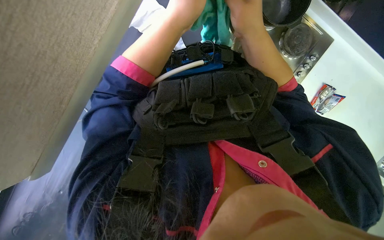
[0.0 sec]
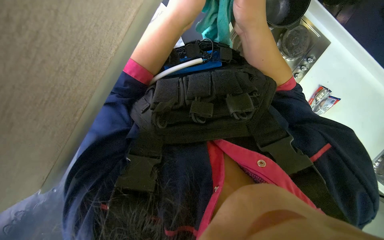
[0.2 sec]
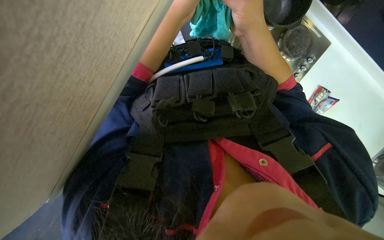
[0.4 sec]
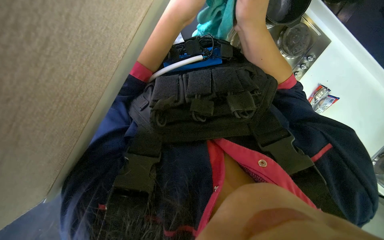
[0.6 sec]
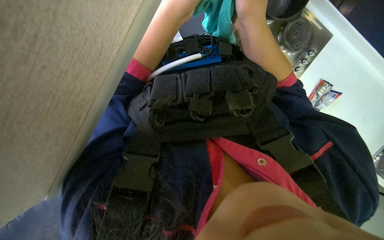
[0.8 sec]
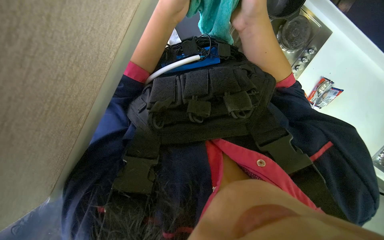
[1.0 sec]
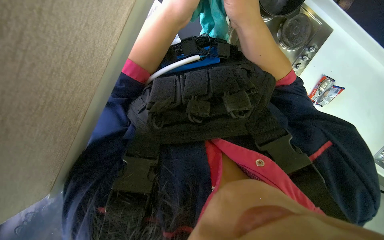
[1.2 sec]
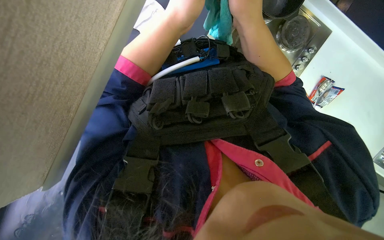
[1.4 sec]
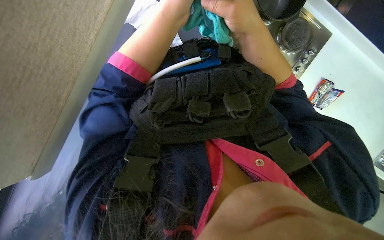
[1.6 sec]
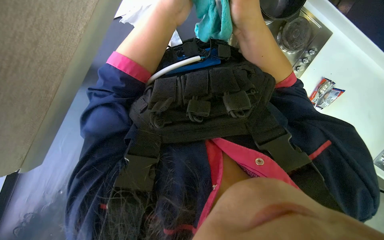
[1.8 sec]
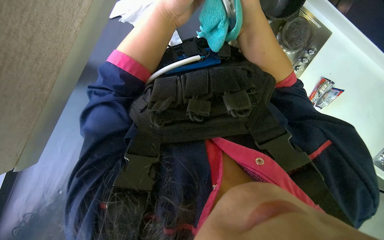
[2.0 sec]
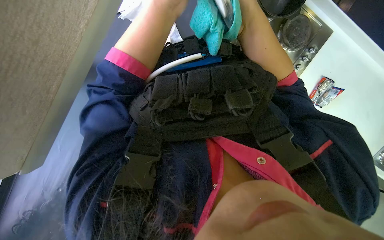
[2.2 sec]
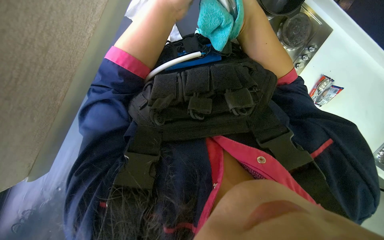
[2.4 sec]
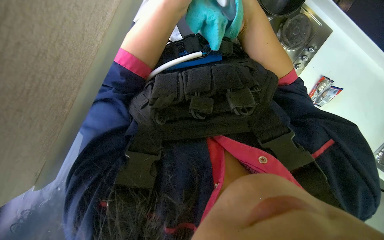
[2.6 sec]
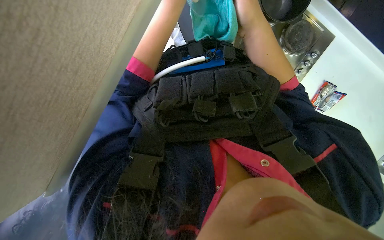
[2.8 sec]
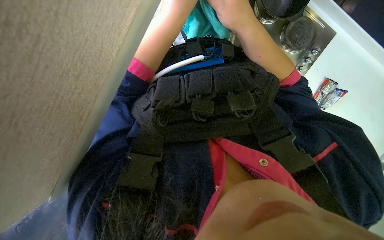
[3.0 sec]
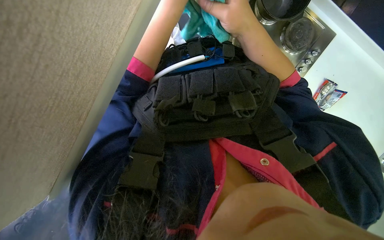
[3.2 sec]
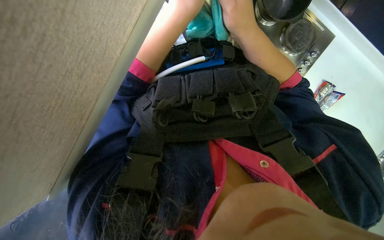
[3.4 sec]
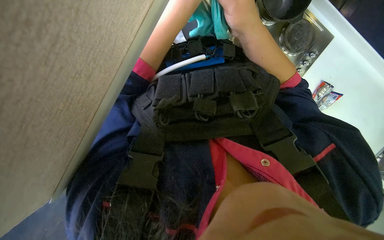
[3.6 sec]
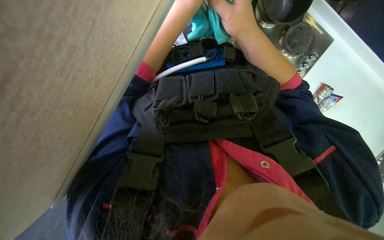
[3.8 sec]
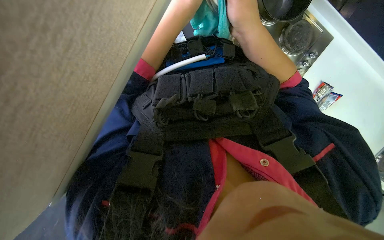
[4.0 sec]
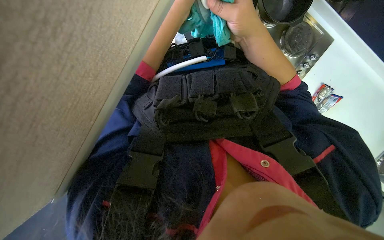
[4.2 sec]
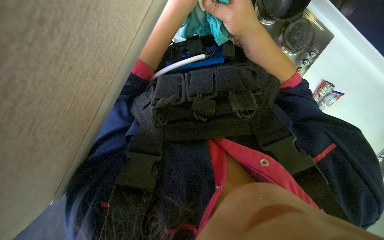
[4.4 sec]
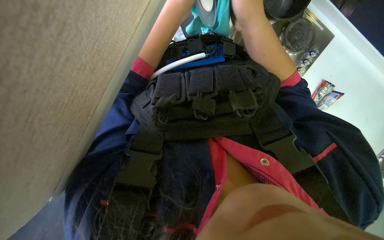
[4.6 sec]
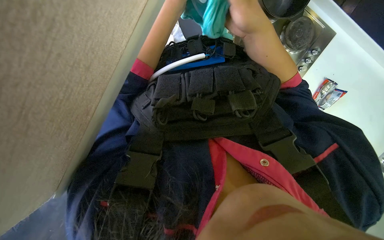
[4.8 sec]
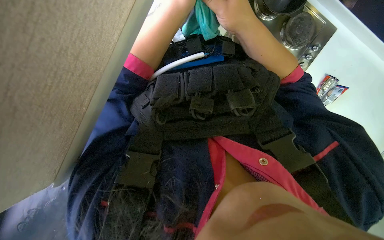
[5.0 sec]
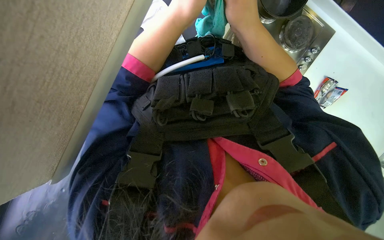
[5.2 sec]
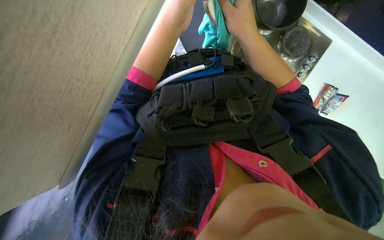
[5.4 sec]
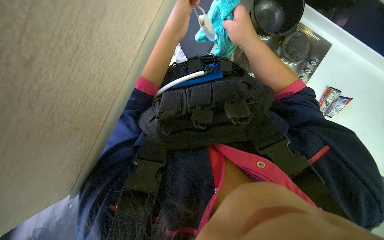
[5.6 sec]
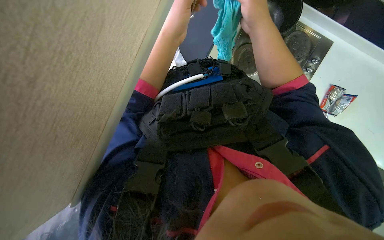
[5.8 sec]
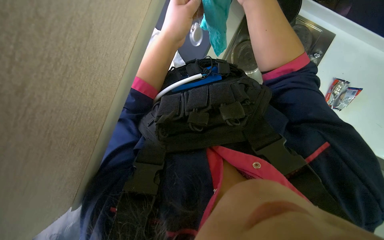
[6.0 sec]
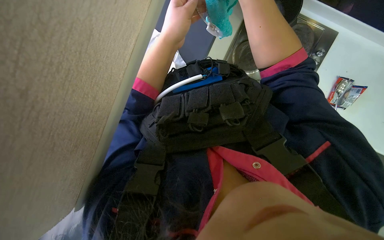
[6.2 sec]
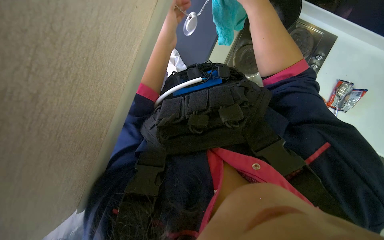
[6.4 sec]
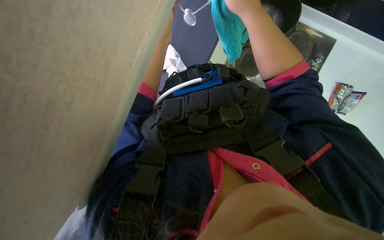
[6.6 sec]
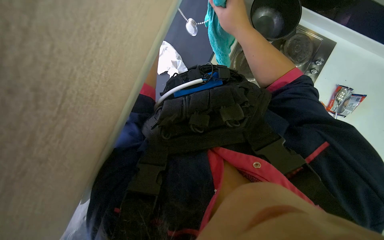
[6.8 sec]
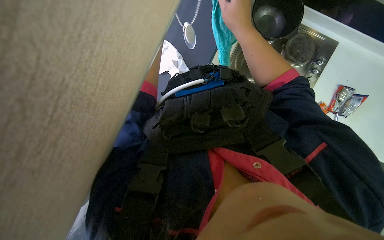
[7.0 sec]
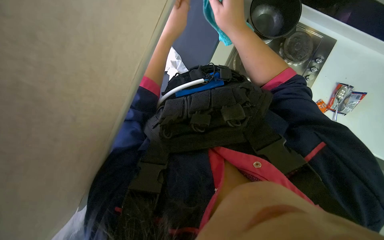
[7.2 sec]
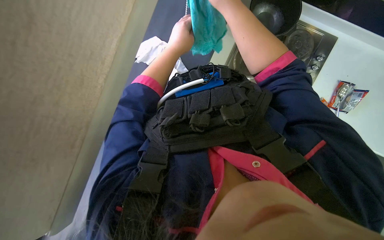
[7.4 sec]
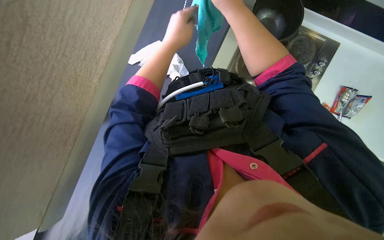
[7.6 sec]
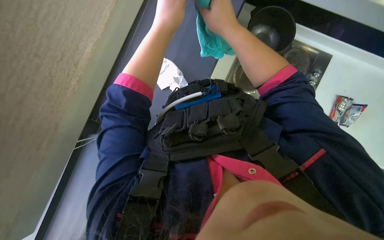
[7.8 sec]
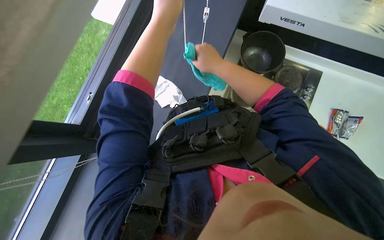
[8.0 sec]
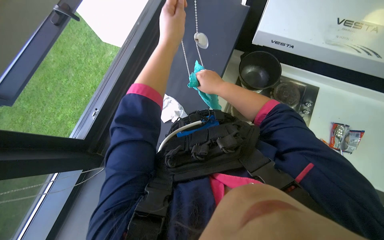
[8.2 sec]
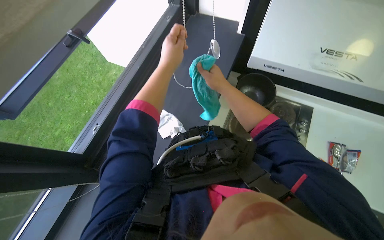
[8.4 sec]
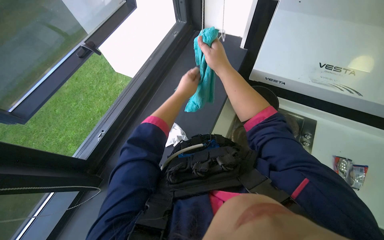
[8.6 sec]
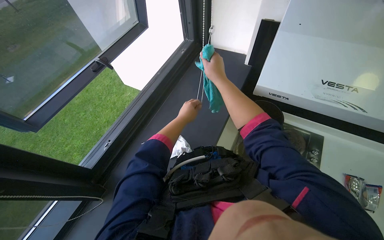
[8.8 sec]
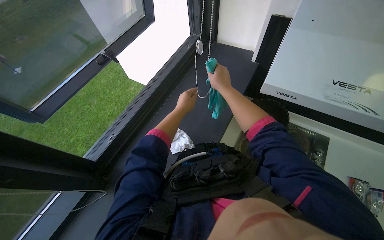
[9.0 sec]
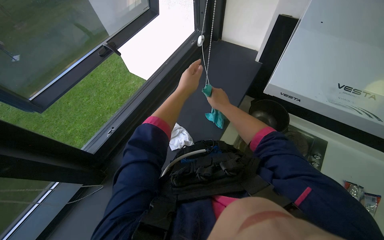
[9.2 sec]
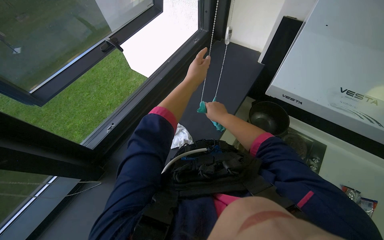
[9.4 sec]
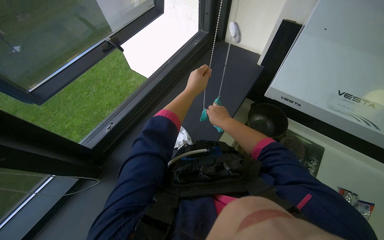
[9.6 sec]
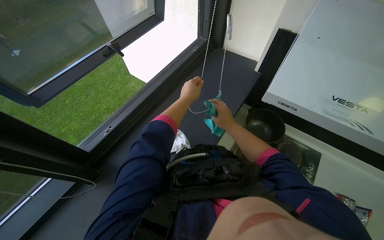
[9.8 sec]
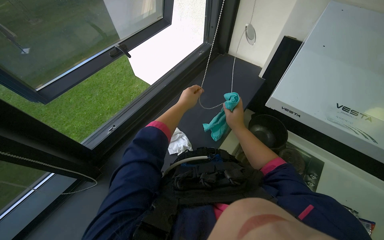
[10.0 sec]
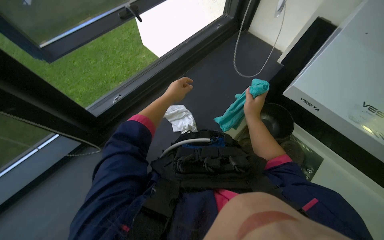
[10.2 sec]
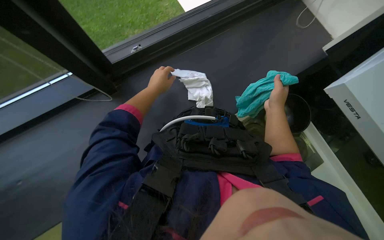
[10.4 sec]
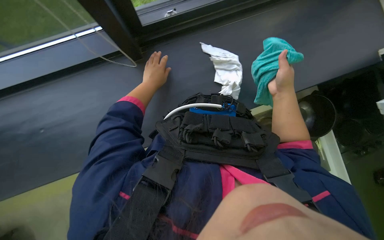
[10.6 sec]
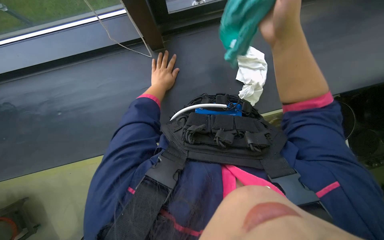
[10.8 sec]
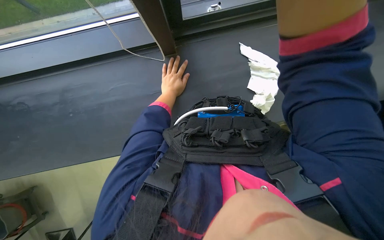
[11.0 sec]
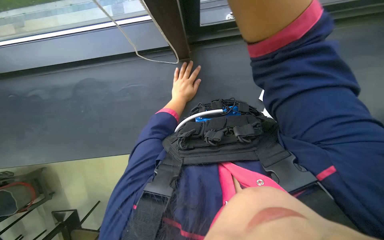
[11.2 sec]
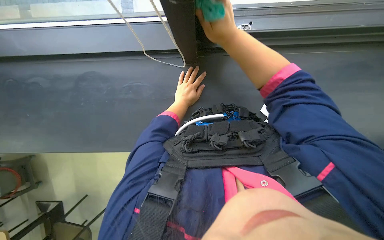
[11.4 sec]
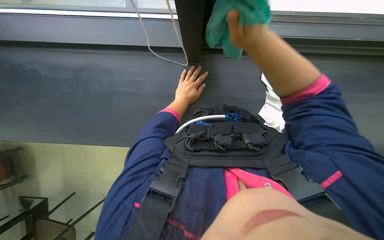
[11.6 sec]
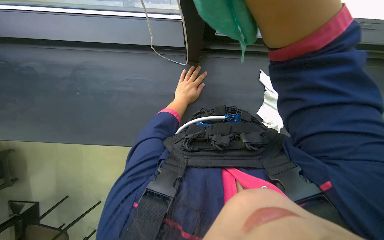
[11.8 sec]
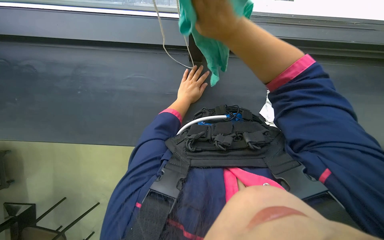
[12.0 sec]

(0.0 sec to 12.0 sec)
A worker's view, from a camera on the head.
Job: cleaning kitchen.
The whole recording: Wiping kitchen area surfaces. The worker wipes various kitchen surfaces including cabinets, counter, window frame, and blinds chain.
7.6 sec - 9.0 sec: The camera pitches upward, by approximately 30 degrees.
9.0 sec - 10.4 sec: The view tilts some 20 degrees downward. The scene turns approximately 30 degrees clockwise in the picture.
10.4 sec - 12.0 sec: The left hand shifts some 10 cm farther from the camera.

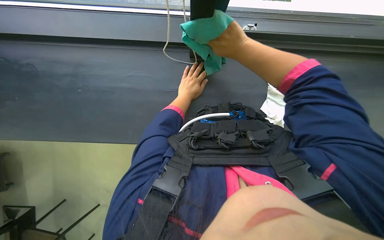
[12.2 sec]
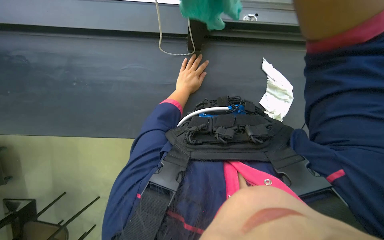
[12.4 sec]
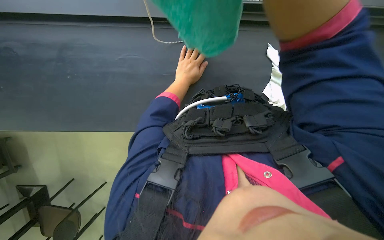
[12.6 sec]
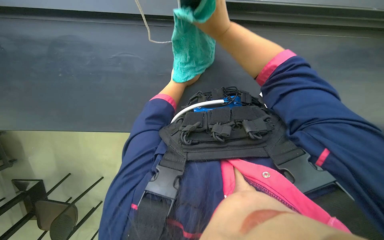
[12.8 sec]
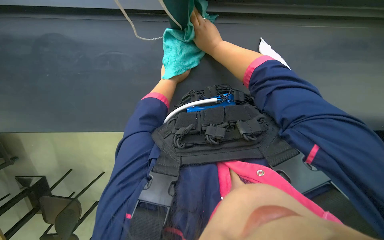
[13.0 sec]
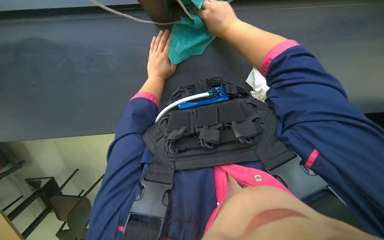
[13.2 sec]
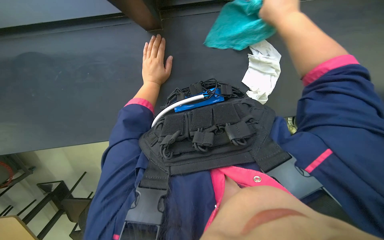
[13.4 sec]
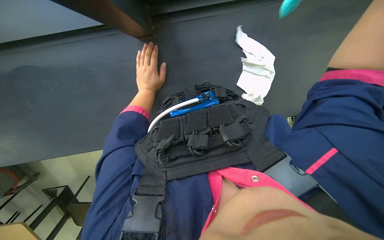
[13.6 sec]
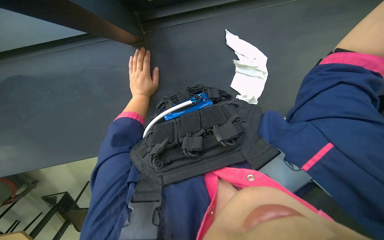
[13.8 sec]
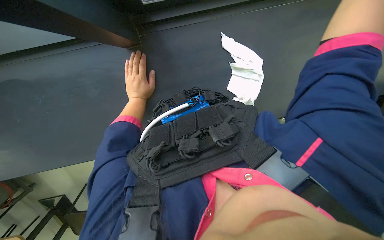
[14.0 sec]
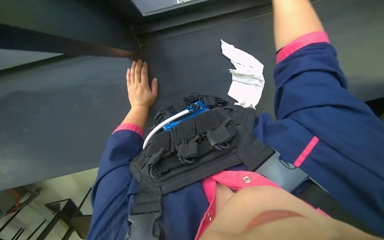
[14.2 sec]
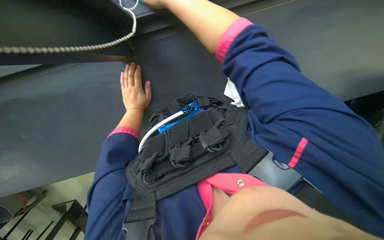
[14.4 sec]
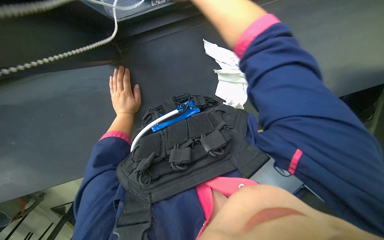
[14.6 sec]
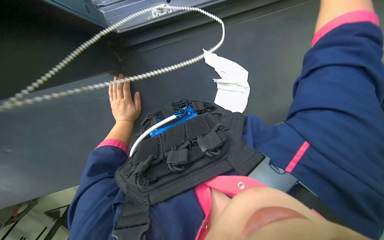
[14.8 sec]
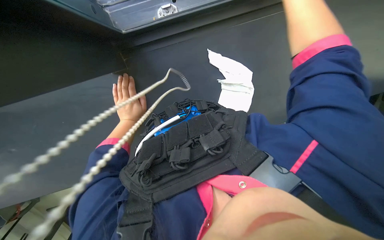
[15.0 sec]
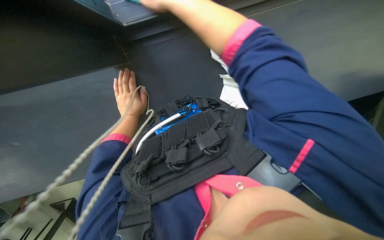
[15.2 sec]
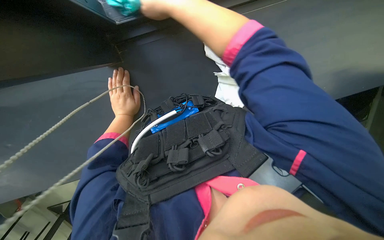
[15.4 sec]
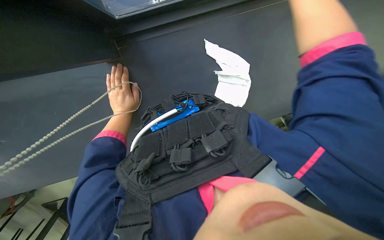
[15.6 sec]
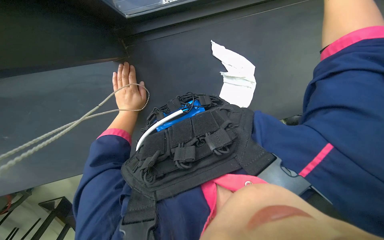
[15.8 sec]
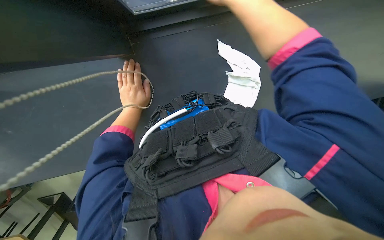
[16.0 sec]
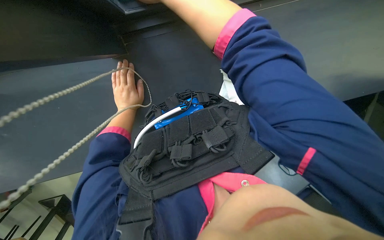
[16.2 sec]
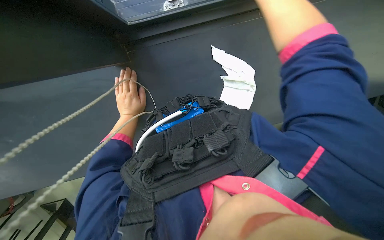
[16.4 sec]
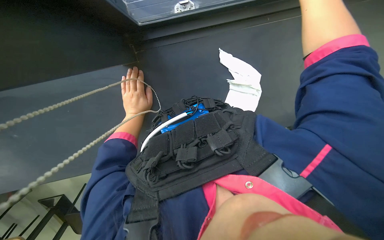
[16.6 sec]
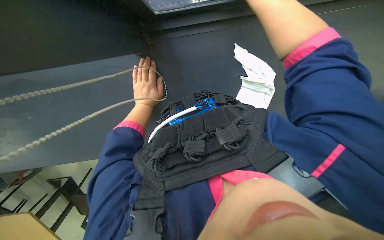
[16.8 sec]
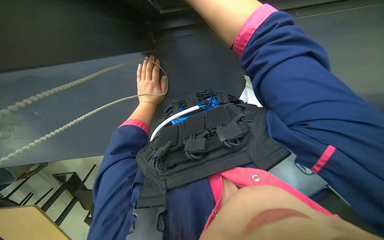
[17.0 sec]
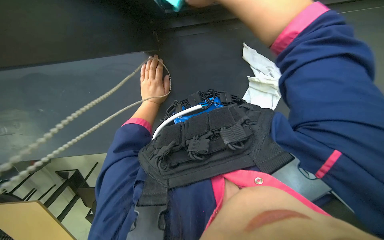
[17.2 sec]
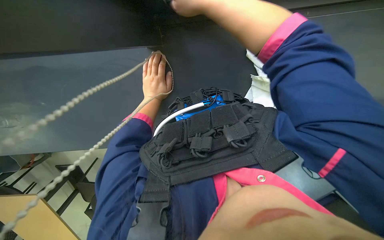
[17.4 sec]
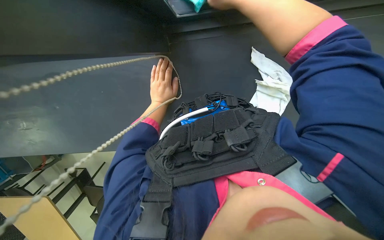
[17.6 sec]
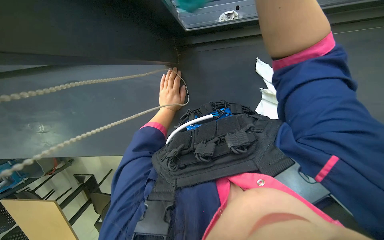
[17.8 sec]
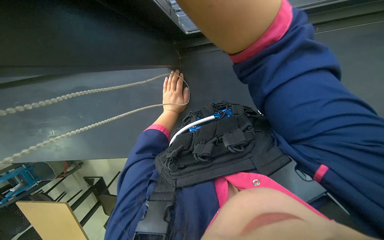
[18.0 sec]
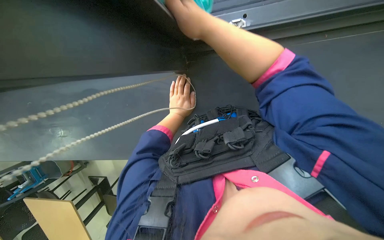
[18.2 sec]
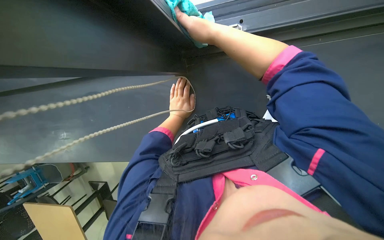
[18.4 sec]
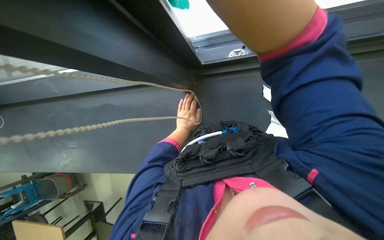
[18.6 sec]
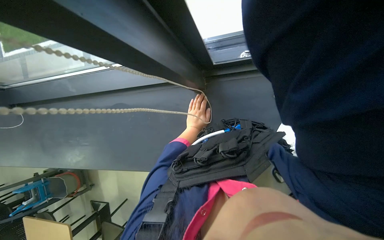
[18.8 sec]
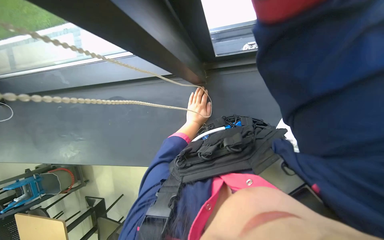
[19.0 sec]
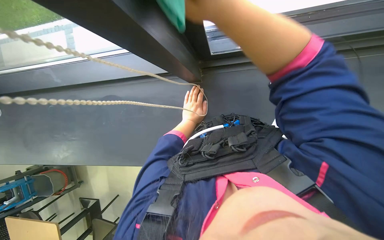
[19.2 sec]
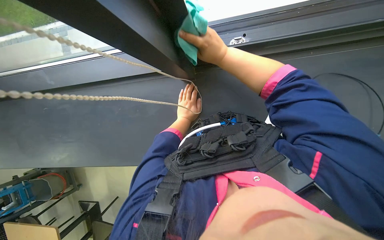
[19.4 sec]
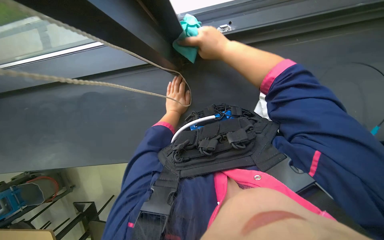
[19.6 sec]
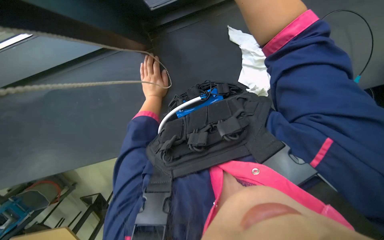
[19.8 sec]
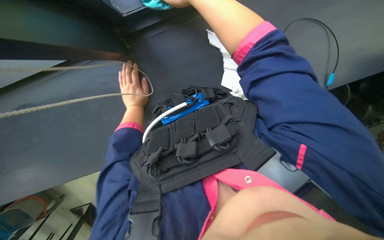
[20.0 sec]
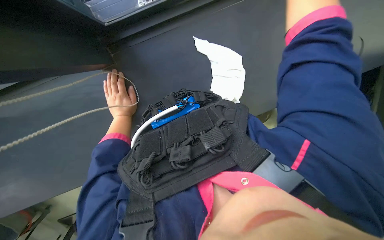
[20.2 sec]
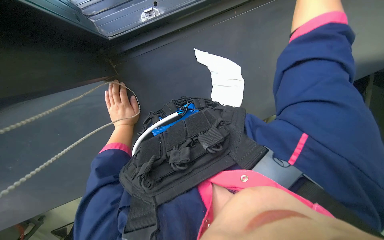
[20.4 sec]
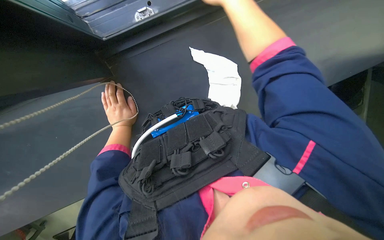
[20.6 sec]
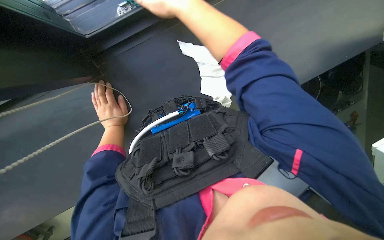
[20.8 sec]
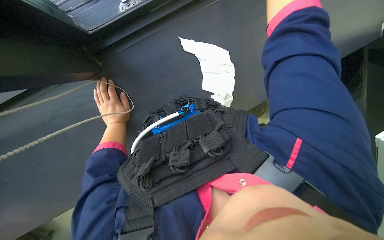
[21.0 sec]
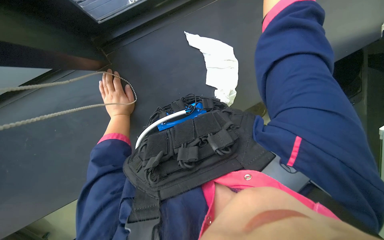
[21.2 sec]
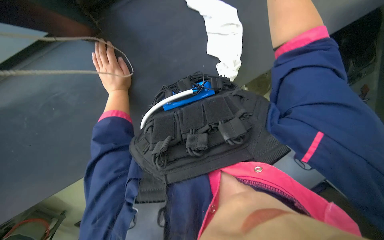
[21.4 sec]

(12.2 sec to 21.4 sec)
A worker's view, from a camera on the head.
Job: cleaning kitchen.
The whole recording: Wiping kitchen area surfaces. The worker wipes various kitchen surfaces including cabinets, counter, window frame, and blinds chain.
12.2 sec - 13.8 sec: The left hand is displaced to the left by some 10 cm.
